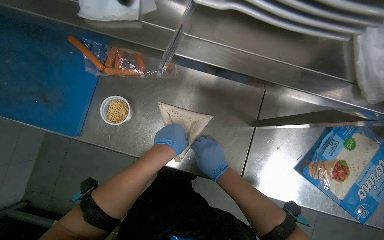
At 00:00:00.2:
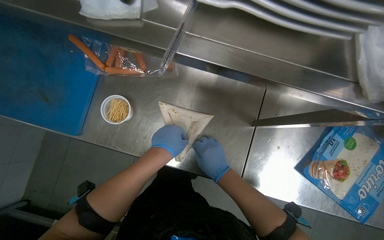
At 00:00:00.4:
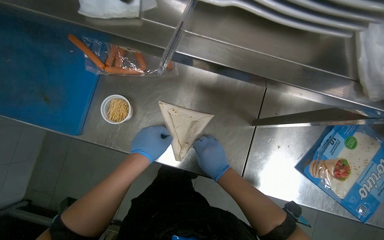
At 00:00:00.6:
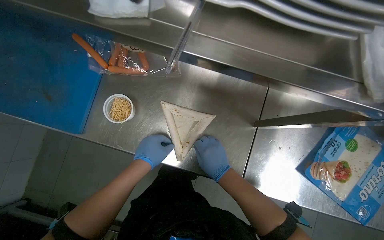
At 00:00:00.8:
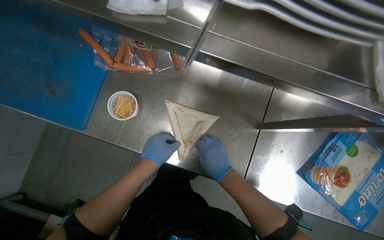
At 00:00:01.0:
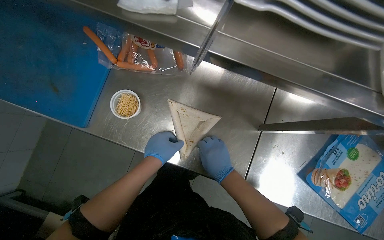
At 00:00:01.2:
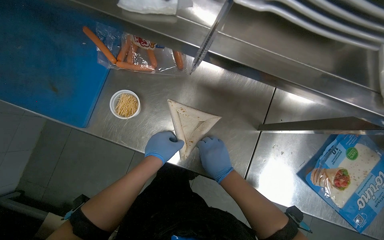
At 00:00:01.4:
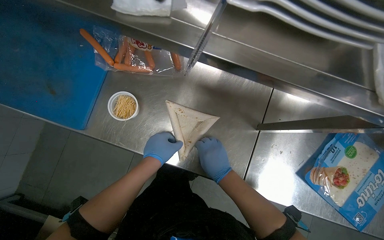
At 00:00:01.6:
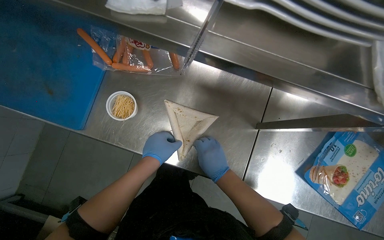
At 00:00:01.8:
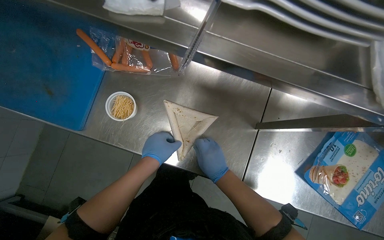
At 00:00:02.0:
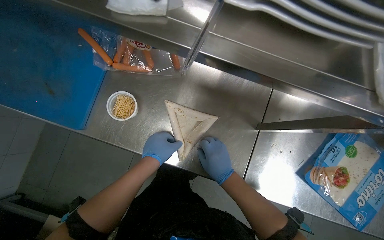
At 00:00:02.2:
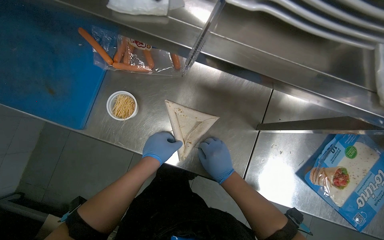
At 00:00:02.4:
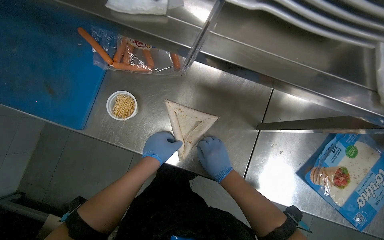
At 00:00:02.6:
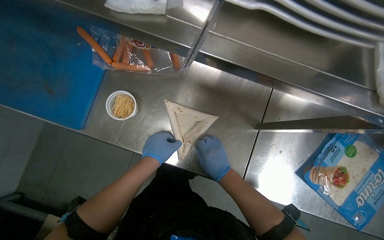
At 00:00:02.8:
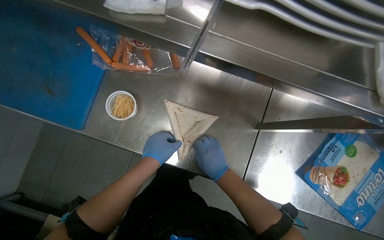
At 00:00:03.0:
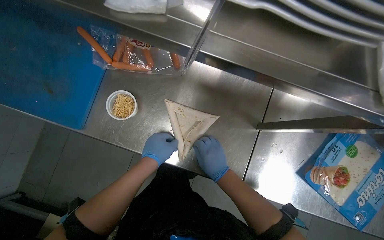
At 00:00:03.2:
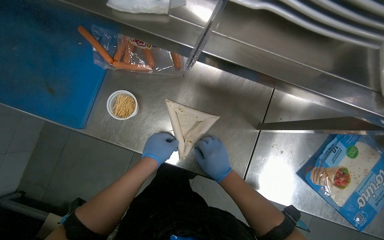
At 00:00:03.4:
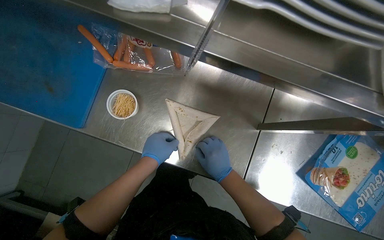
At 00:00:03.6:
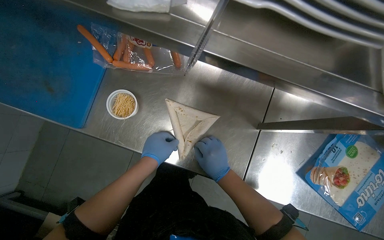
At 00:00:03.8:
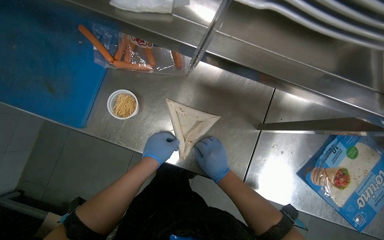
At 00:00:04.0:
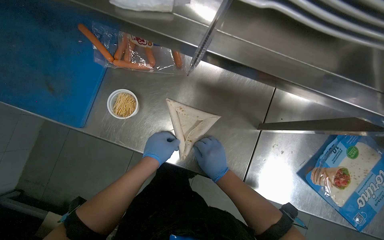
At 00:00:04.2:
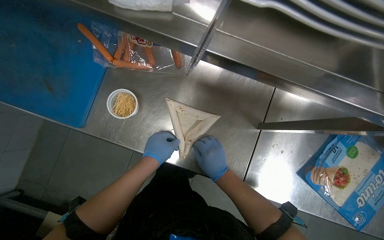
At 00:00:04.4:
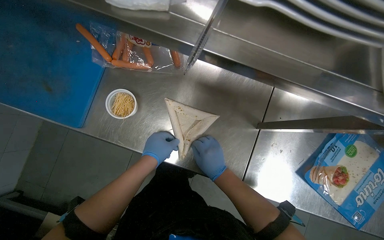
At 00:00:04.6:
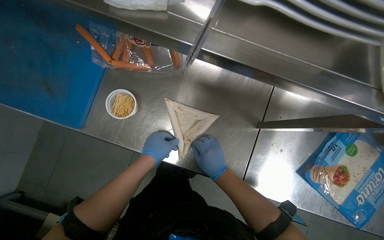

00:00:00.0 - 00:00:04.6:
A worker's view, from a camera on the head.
Job: preparing food.
The whole recording: Securing rolled tortillas with toothpicks. The worker secures rolled tortillas with toothpicks.
00:00:00.0 - 00:00:04.6: The hands make small movements and keep their place.

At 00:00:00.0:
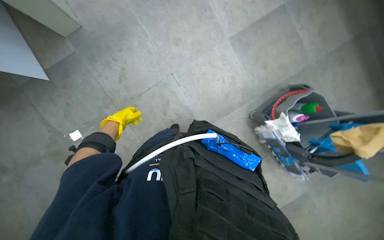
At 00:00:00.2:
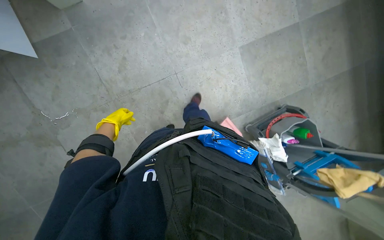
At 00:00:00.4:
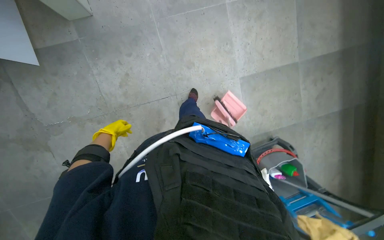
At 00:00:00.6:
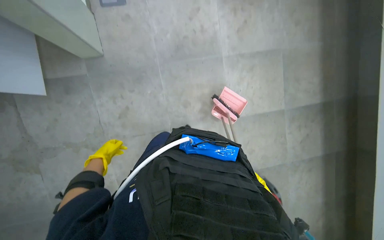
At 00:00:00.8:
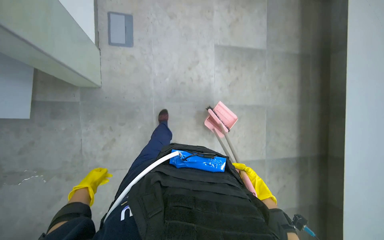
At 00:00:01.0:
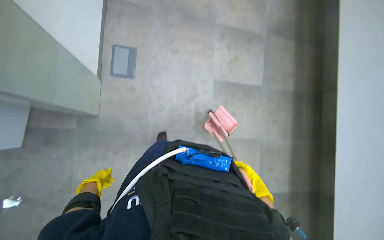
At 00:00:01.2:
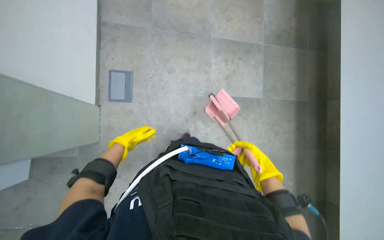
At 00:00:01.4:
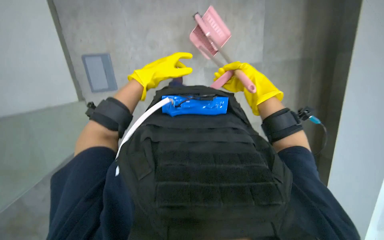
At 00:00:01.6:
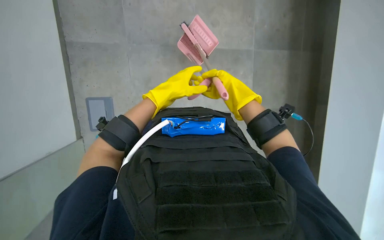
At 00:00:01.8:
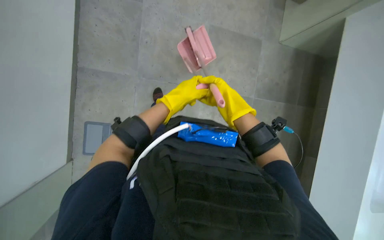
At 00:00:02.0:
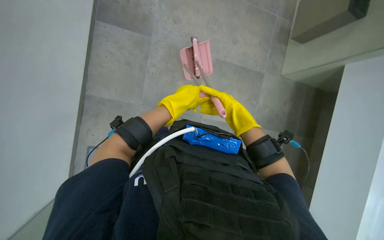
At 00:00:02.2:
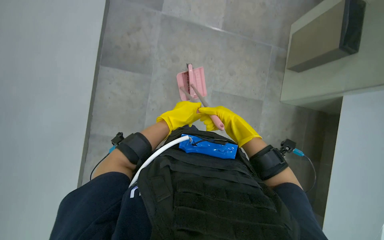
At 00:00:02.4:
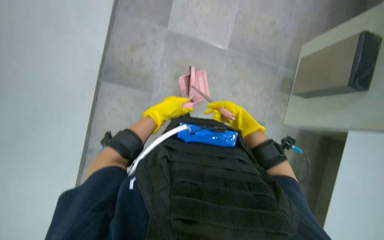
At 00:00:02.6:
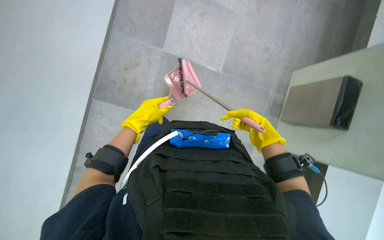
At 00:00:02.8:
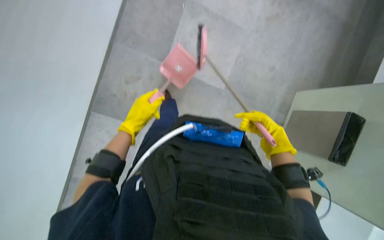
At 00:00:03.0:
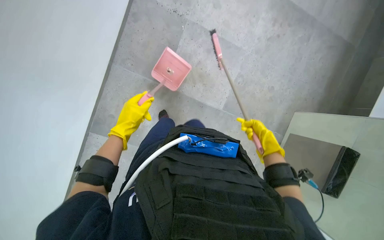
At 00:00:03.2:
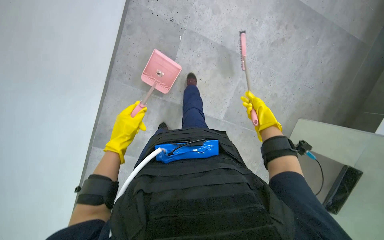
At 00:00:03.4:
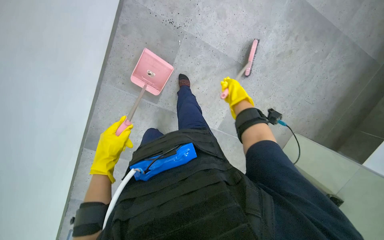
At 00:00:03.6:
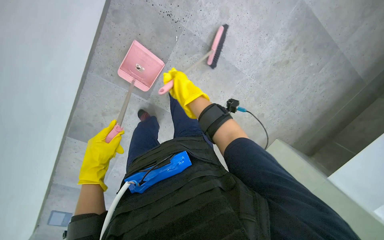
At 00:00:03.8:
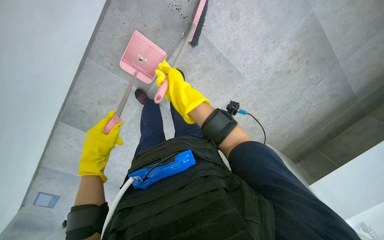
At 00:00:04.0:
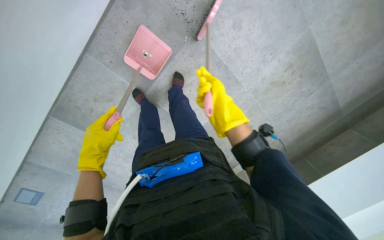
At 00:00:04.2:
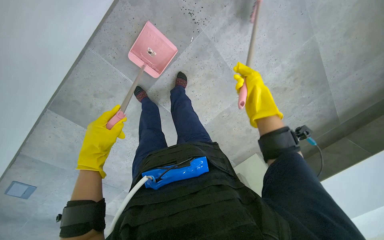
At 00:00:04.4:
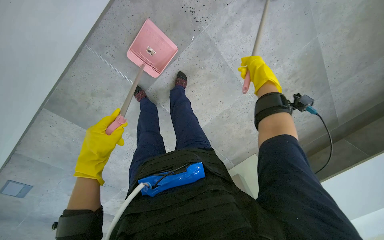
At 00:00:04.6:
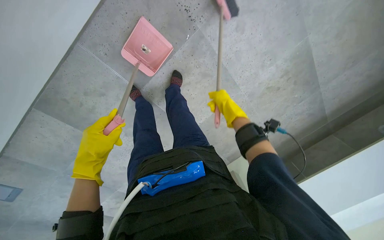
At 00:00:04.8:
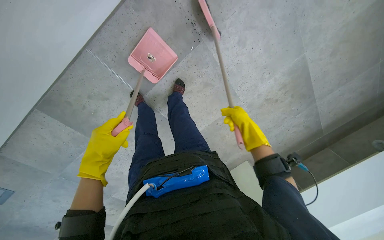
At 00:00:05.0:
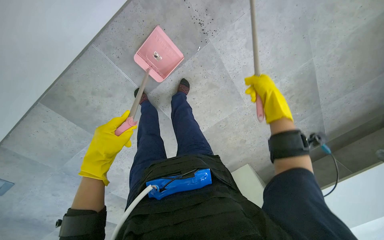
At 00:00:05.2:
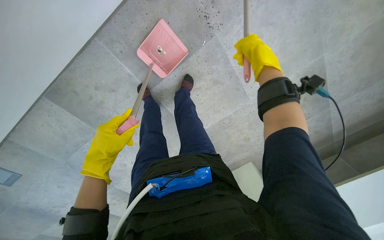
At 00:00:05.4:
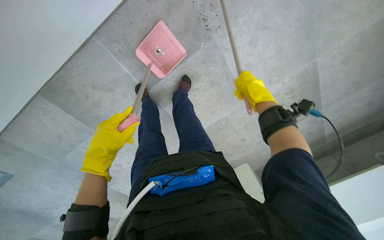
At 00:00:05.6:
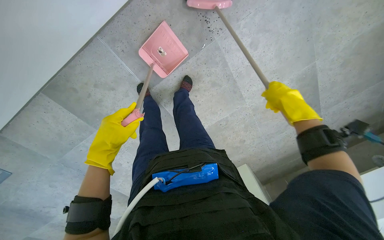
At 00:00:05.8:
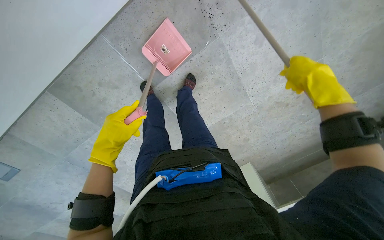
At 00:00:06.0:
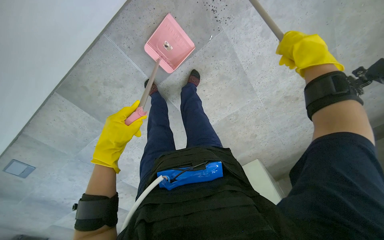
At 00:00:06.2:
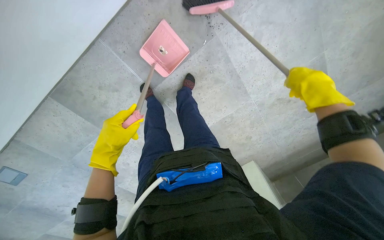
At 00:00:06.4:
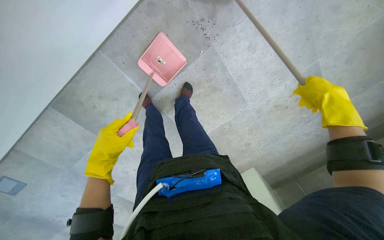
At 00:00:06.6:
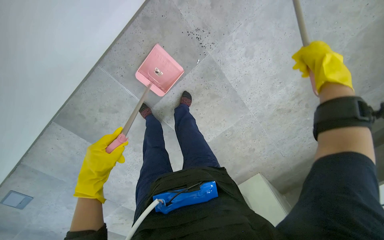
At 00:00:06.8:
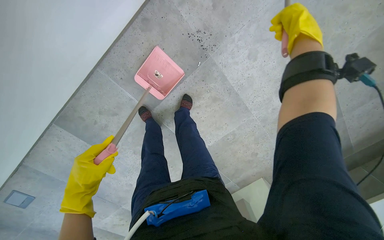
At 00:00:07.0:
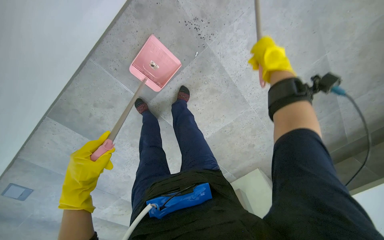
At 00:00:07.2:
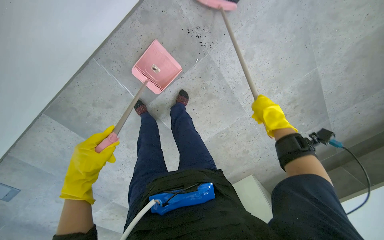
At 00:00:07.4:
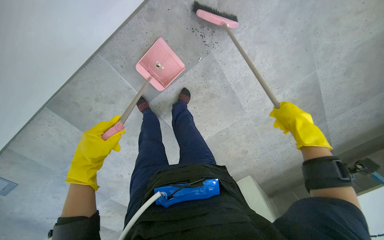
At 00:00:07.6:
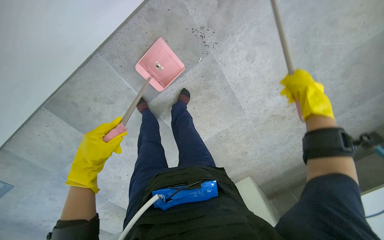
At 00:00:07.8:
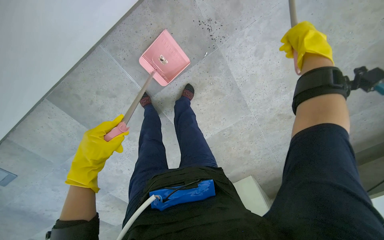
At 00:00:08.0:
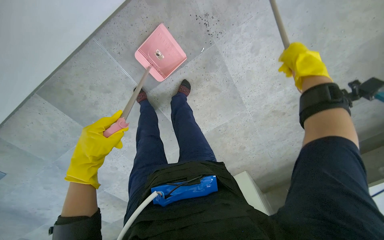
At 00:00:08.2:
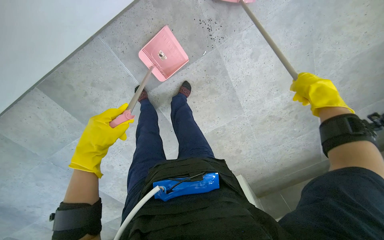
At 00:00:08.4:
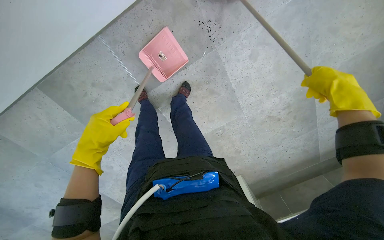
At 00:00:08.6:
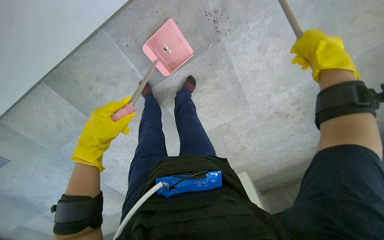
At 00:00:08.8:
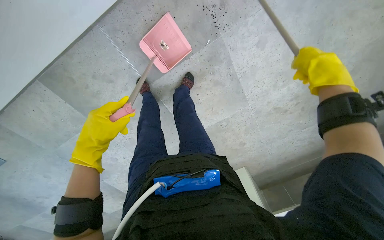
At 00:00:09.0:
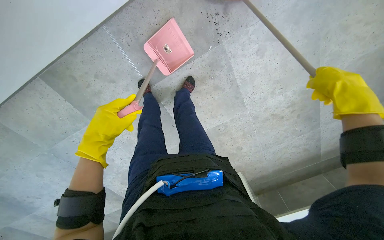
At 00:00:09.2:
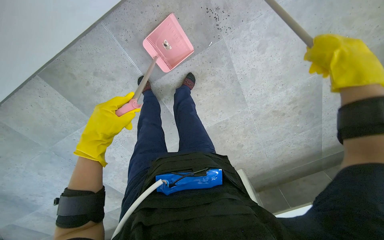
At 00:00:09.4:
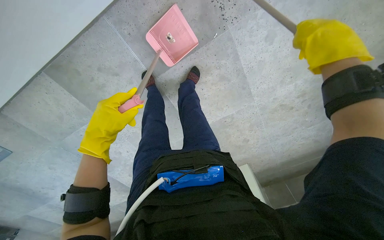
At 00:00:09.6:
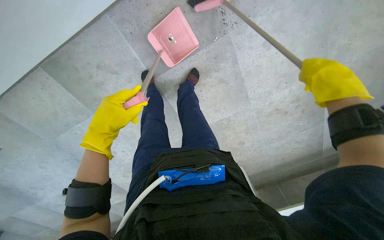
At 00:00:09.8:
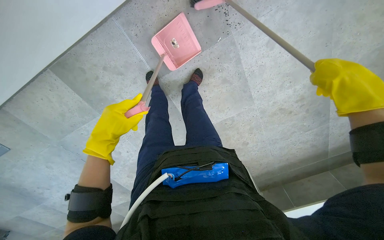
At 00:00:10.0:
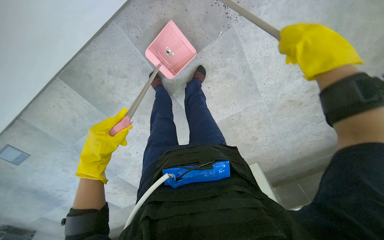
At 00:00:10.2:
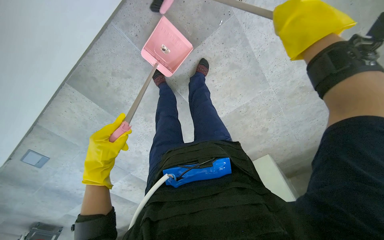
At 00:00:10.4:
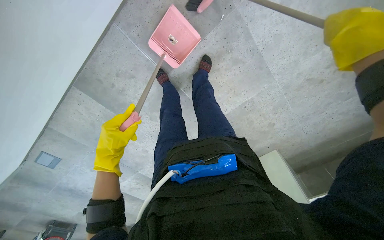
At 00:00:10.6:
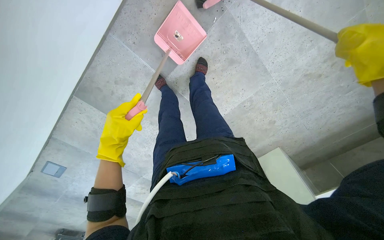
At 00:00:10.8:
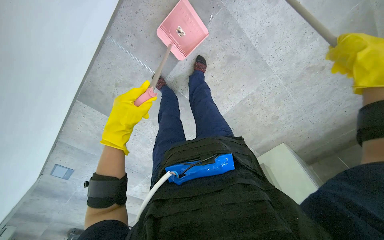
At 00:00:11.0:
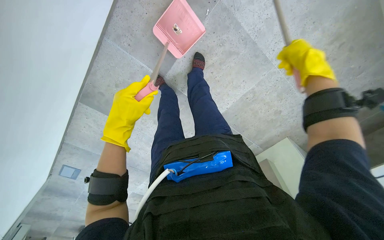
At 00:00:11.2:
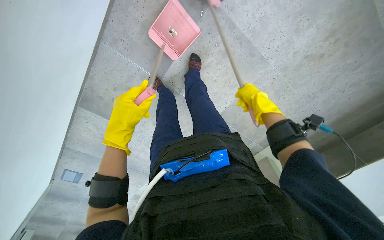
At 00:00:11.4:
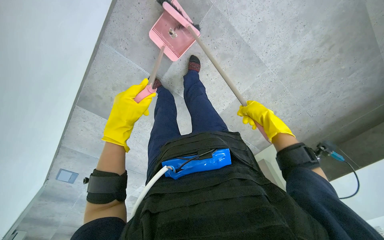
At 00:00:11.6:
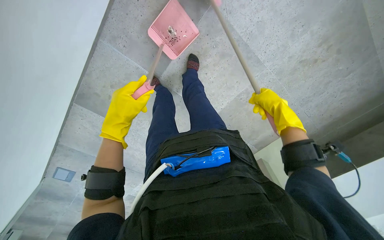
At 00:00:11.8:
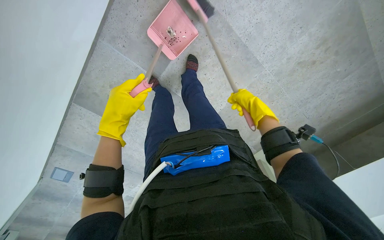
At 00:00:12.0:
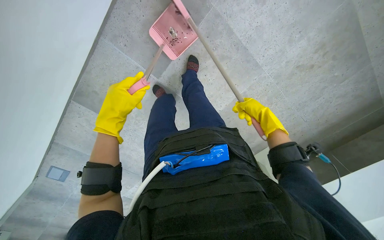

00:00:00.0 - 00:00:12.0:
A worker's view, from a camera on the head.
Job: sweeping floor.
The whole recording: Sweeping floor with broom and dustpan. The worker sweeps debris from the floor using a broom and dustpan.
00:00:00.0 - 00:00:01.6: The head travels about 90 cm. The camera pitches upward, by roughly 15 degrees.
00:00:01.6 - 00:00:03.0: The wearer looks some 20 degrees further upward. The right hand moves to the right, some 10 cm. The left hand shifts about 20 cm to the left and farther from the camera.
00:00:03.0 - 00:00:04.4: The head travels approximately 50 cm. The view tips downward by some 10 degrees.
00:00:04.4 - 00:00:06.0: The right hand swings up and down the picture, approximately 20 cm each way, with 3 reversals.
00:00:06.0 - 00:00:07.6: The right hand goes up and down the picture, approximately 20 cm each way, reversing 2 times.
00:00:07.6 - 00:00:09.0: The right hand shifts approximately 10 cm nearer to the camera.
00:00:10.4 - 00:00:12.0: The left hand goes about 10 cm up the picture.

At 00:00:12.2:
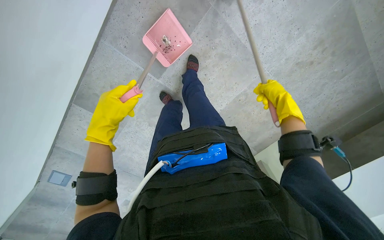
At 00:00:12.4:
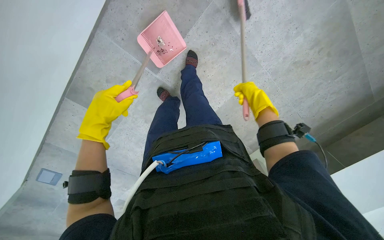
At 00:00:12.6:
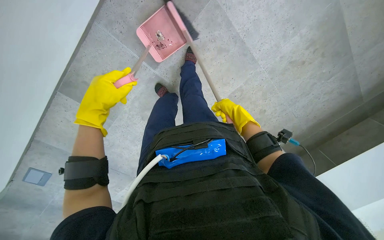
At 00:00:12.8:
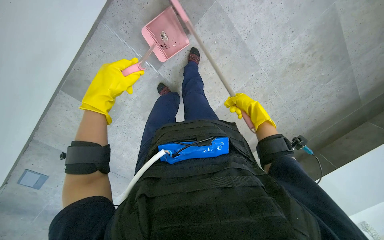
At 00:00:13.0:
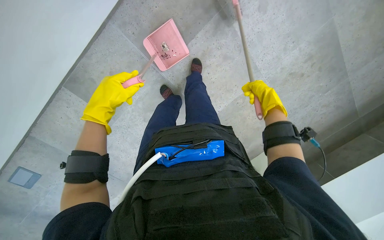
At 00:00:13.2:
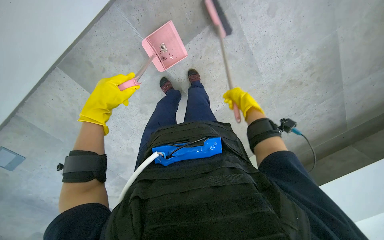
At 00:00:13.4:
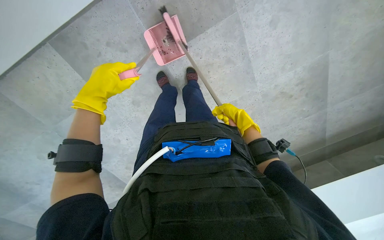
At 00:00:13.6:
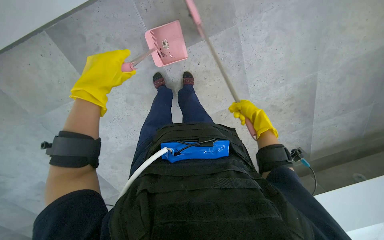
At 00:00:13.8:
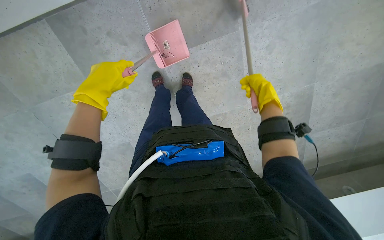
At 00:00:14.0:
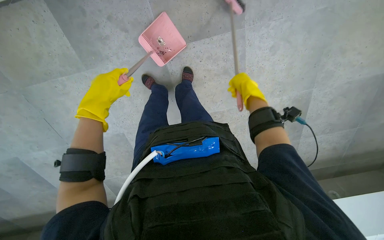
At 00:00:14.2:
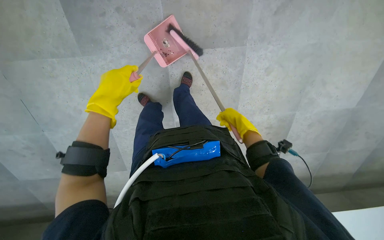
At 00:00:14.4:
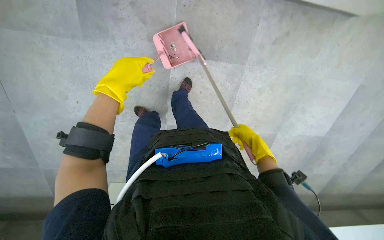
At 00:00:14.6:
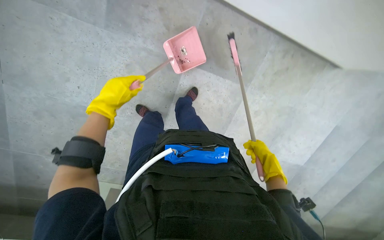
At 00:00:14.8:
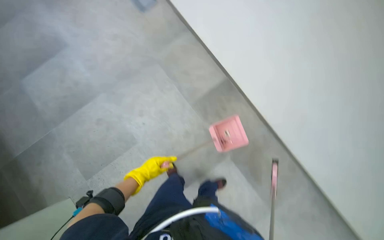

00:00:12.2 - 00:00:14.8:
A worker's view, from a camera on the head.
Job: sweeping floor.
The whole recording: Sweeping floor with broom and dustpan. The worker sweeps debris from the floor using a broom and dustpan.
00:00:13.4 - 00:00:14.8: The view tilts some 25 degrees upward. The scene turns roughly 50 degrees clockwise in the picture.
